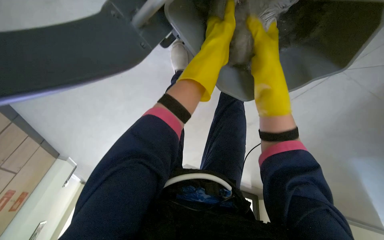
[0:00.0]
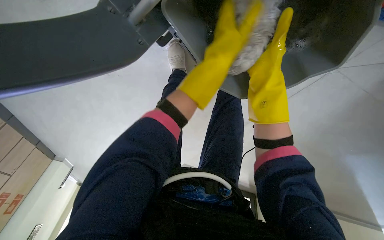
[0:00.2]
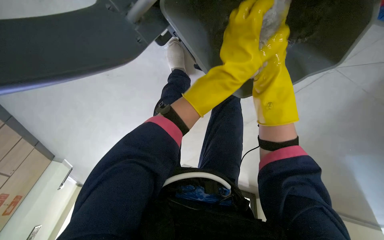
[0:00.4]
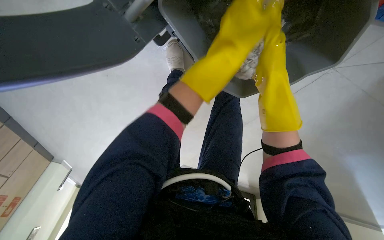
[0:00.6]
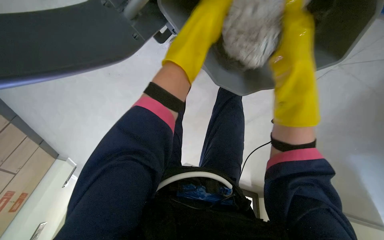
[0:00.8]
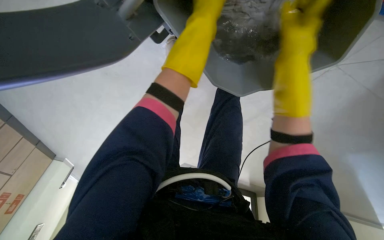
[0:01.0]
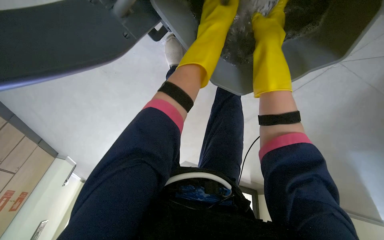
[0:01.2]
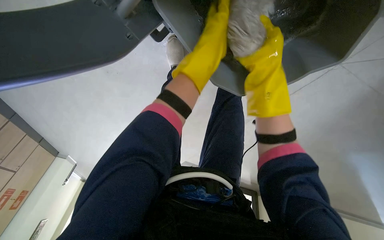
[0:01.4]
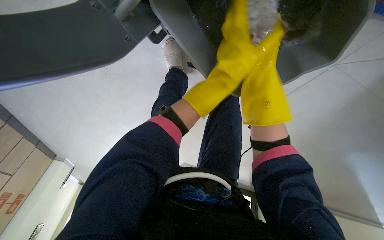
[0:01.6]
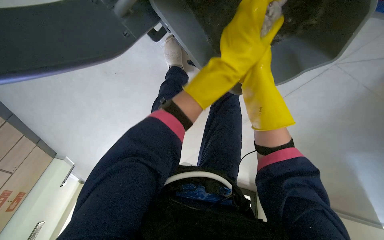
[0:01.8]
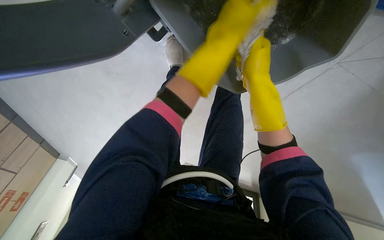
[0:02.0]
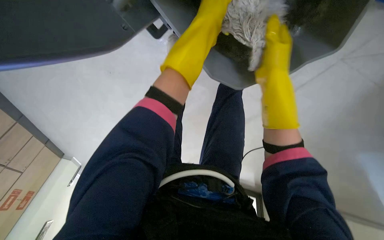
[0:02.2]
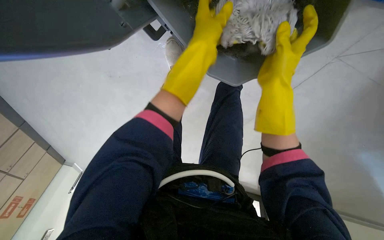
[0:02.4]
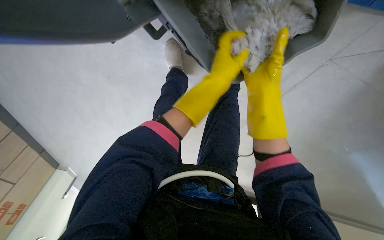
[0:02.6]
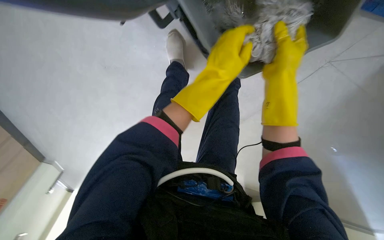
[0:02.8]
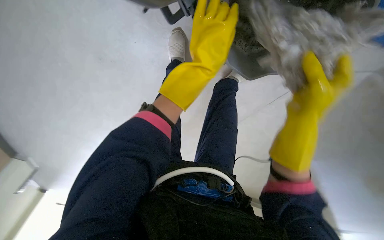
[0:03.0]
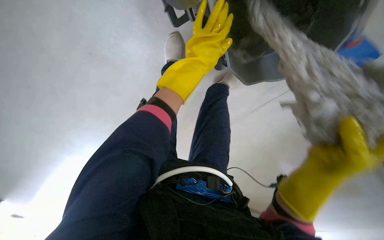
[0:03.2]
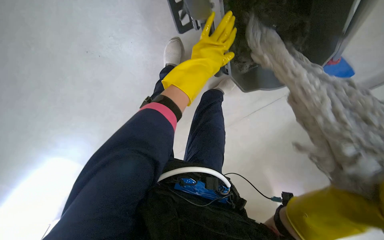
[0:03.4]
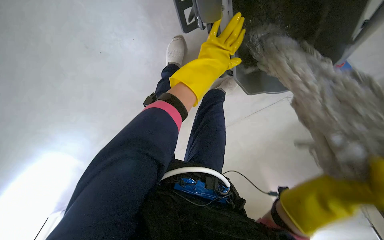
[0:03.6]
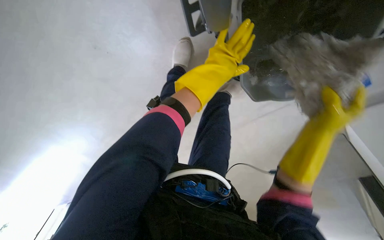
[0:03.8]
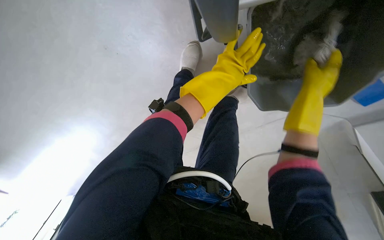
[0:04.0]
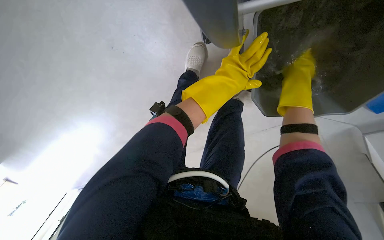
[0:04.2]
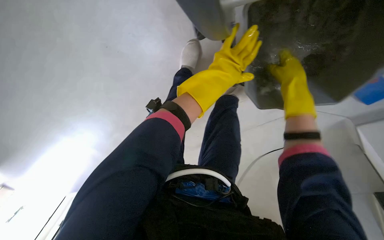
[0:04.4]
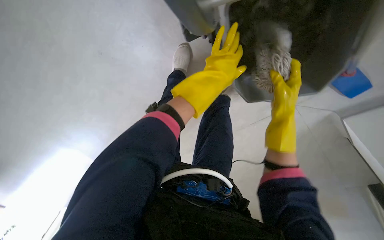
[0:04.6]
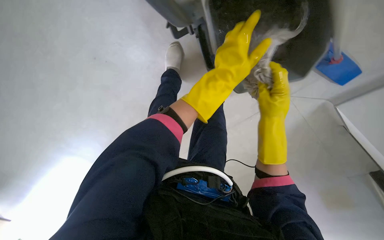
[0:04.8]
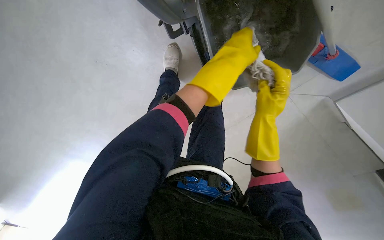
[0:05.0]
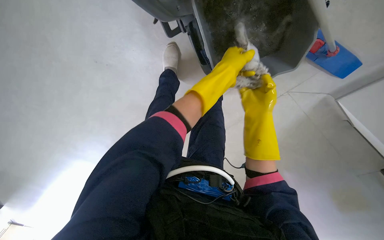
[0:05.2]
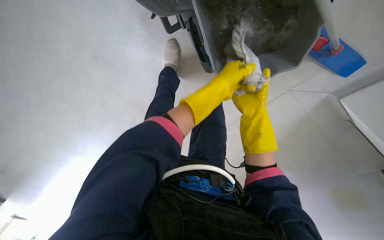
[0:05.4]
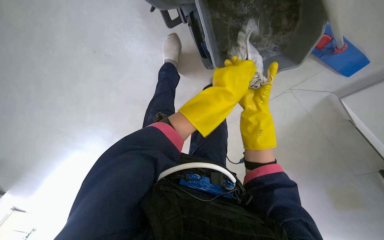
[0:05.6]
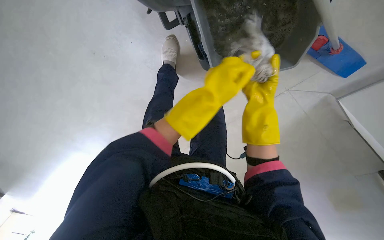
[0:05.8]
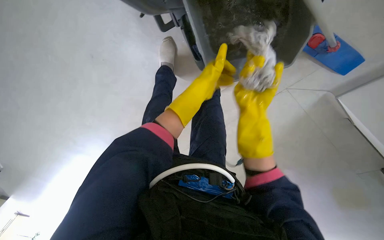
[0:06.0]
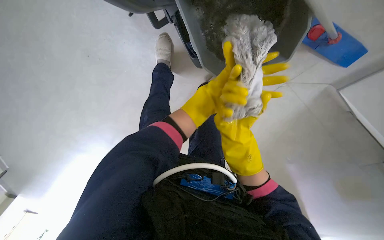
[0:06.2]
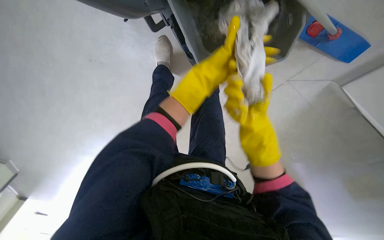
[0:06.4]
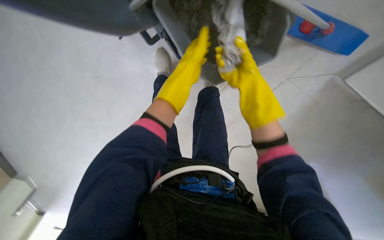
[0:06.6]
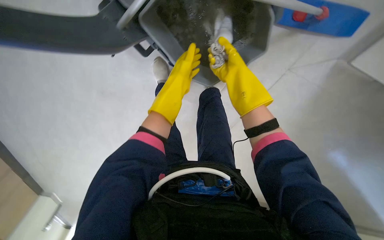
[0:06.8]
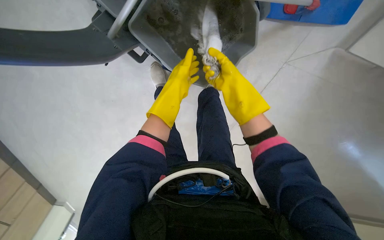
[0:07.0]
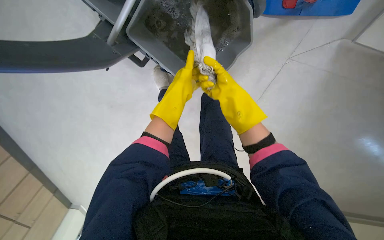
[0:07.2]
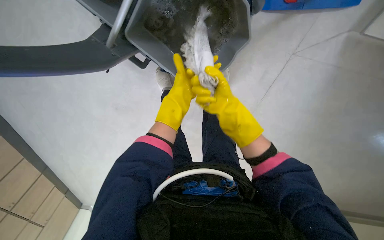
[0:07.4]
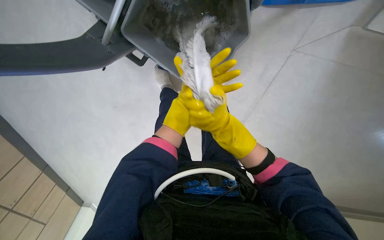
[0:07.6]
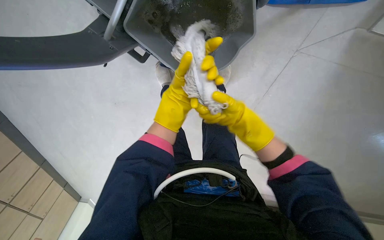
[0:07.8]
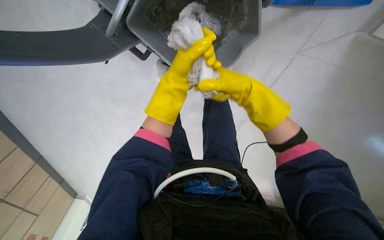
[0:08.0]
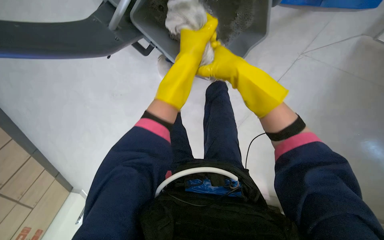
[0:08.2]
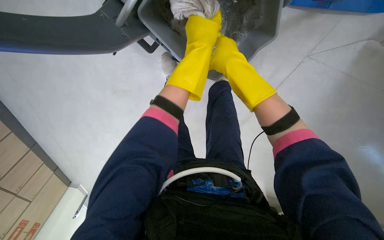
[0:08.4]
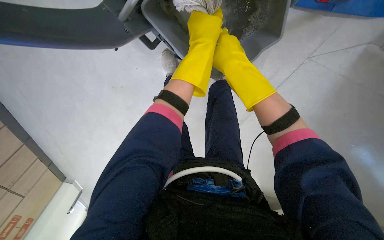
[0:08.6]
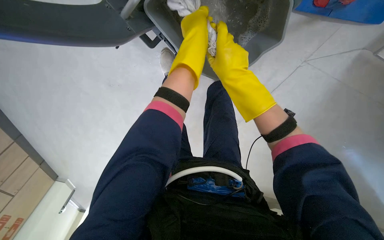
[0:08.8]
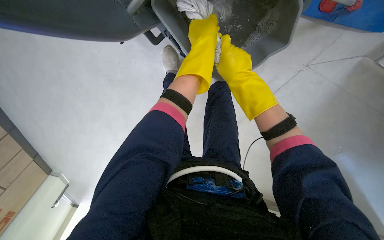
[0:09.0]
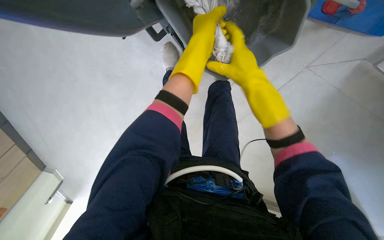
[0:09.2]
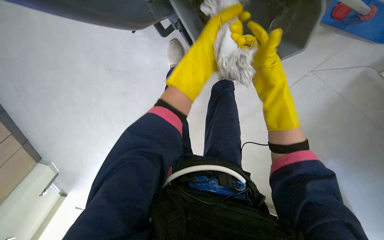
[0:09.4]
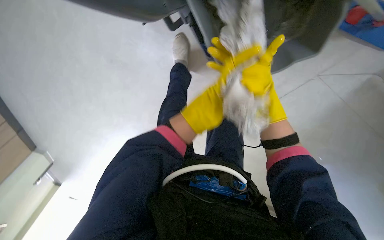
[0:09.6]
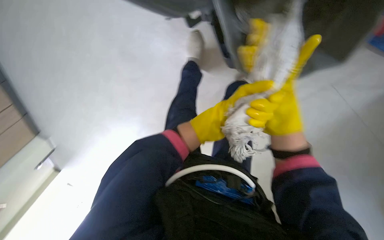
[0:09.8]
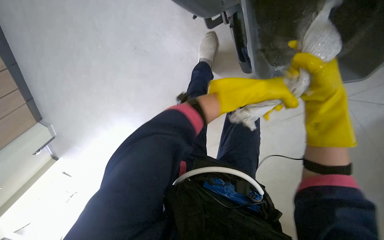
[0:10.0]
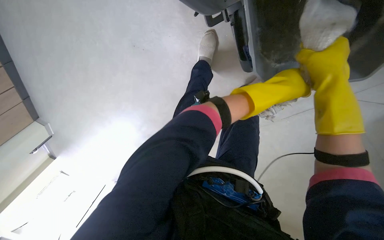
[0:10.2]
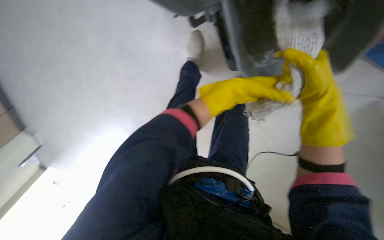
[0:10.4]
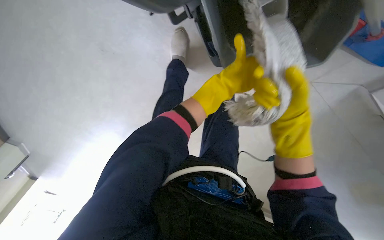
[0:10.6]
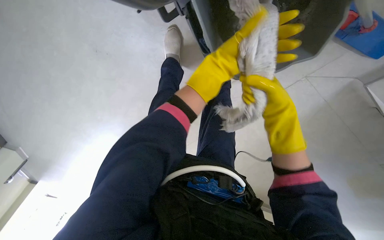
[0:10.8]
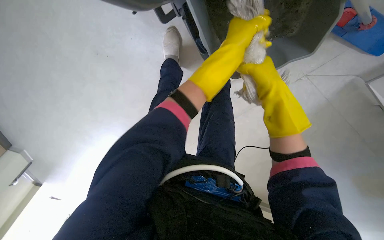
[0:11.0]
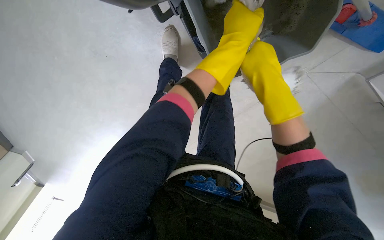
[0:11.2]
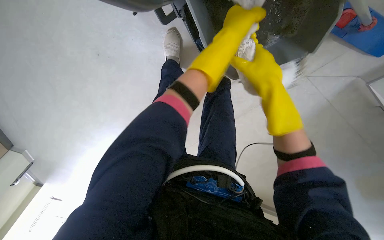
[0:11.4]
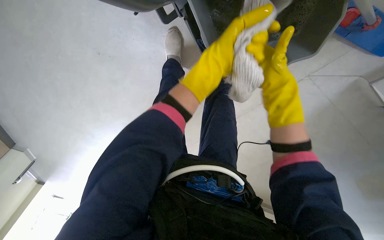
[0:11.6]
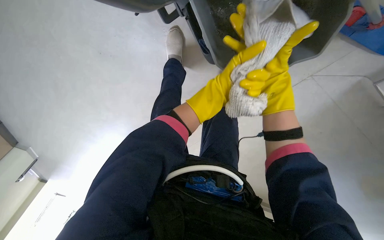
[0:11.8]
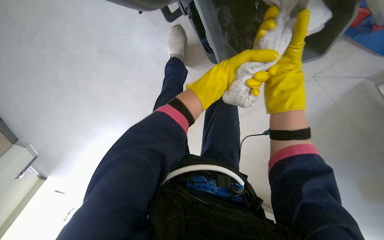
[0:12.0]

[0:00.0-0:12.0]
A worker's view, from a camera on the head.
Job: preparing cleaning supplies.
The whole recording: Changing mop head. The worker removes the dirty mop head and attaches a clean one.
0:01.6 to 0:03.0: The left hand moves nearer to the camera and to the left, approximately 25 cm.
0:06.0 to 0:07.6: The right hand swings up and down the picture, some 20 cm each way, with 2 reversals.
0:07.6 to 0:09.0: The right hand moves up the picture, roughly 10 cm.
0:09.0 to 0:10.4: The left hand is displaced farther from the camera by roughly 15 cm, and reaches roughly 20 cm down the picture, then returns.

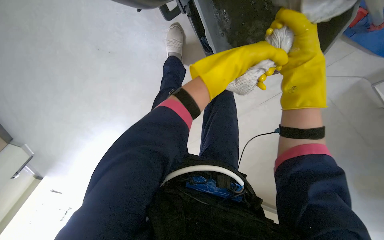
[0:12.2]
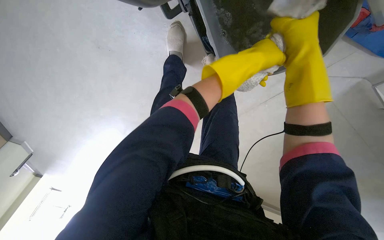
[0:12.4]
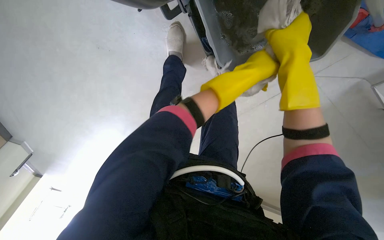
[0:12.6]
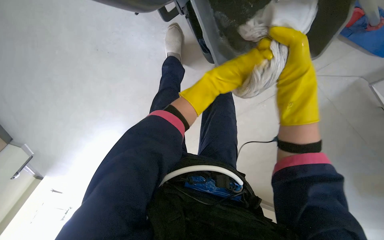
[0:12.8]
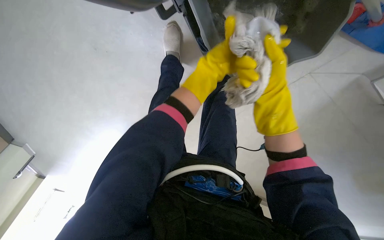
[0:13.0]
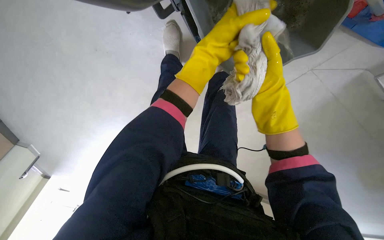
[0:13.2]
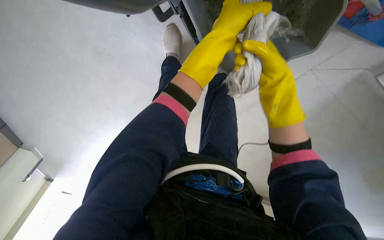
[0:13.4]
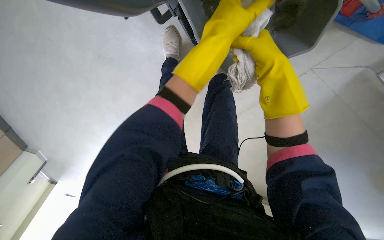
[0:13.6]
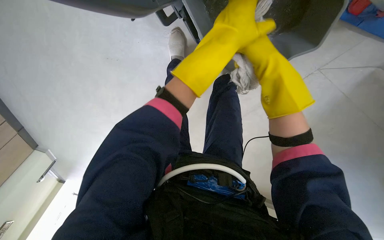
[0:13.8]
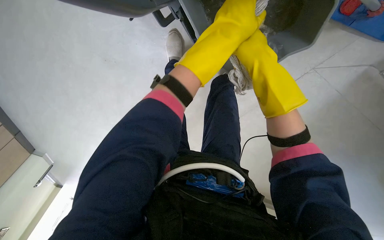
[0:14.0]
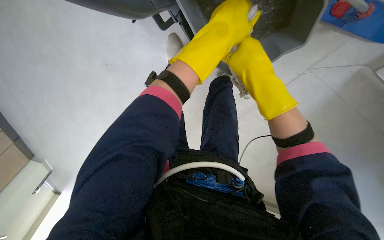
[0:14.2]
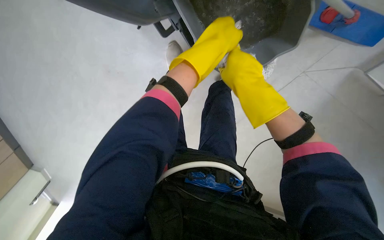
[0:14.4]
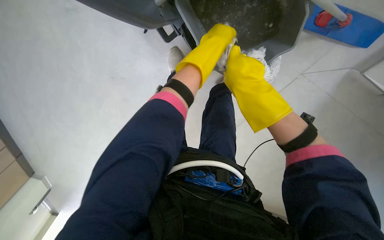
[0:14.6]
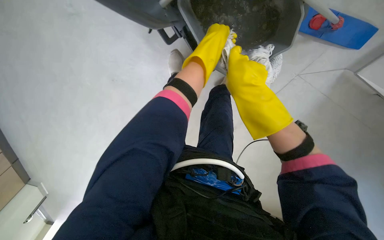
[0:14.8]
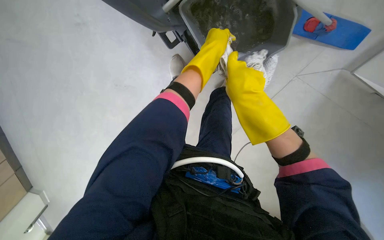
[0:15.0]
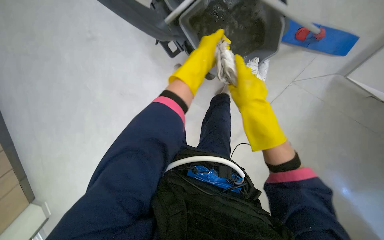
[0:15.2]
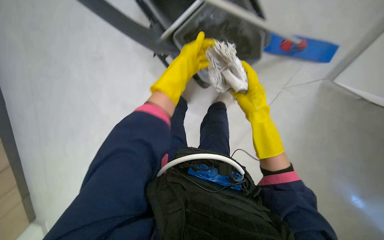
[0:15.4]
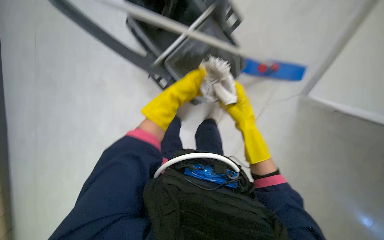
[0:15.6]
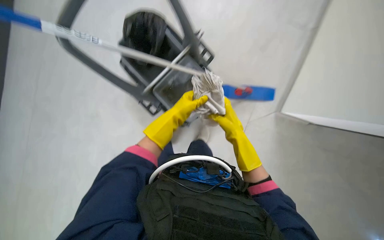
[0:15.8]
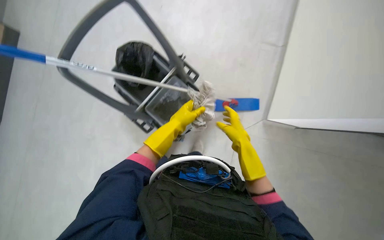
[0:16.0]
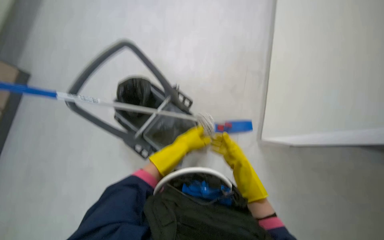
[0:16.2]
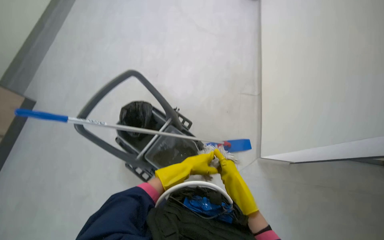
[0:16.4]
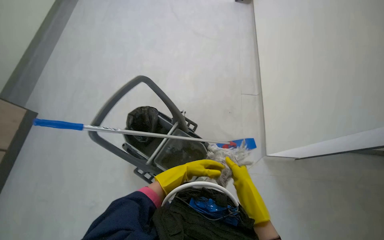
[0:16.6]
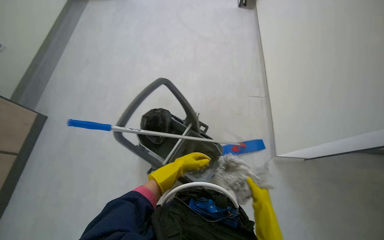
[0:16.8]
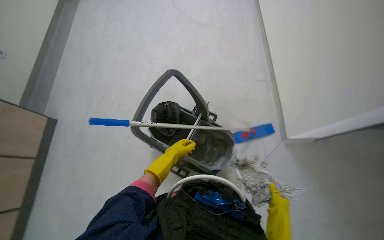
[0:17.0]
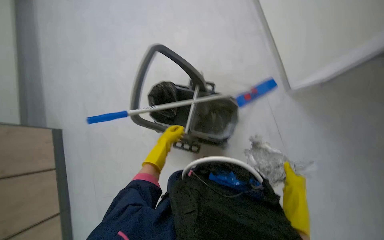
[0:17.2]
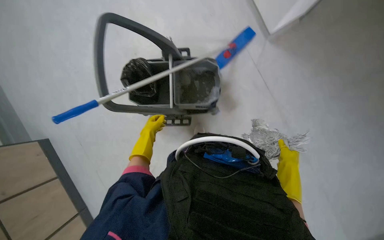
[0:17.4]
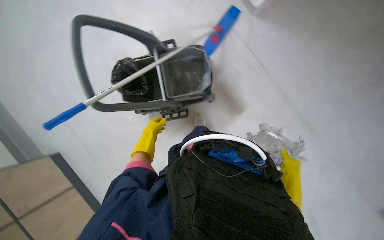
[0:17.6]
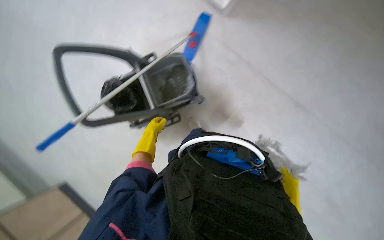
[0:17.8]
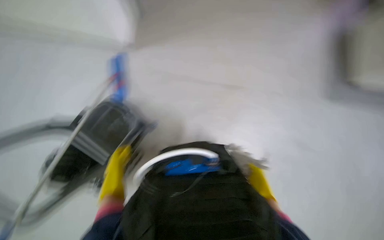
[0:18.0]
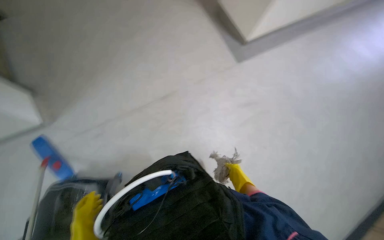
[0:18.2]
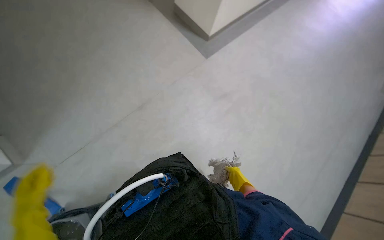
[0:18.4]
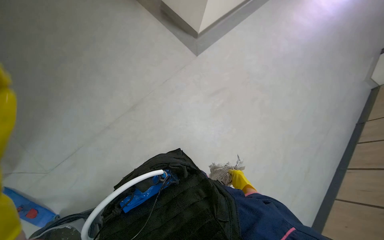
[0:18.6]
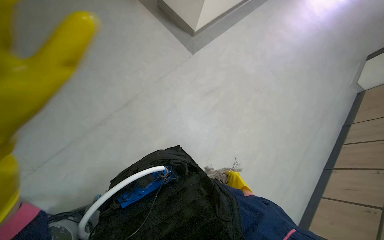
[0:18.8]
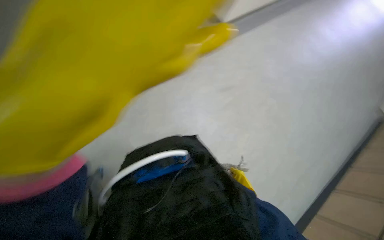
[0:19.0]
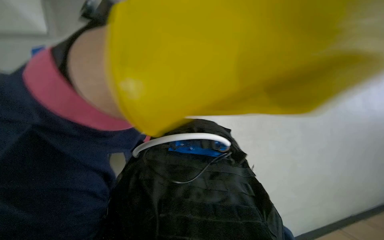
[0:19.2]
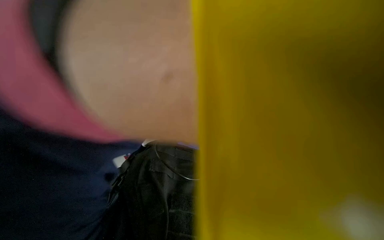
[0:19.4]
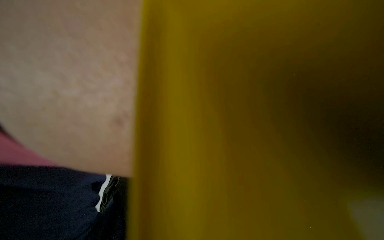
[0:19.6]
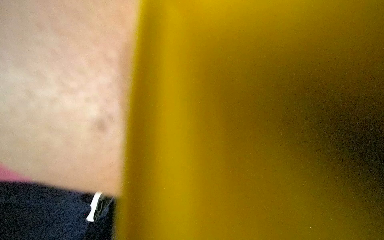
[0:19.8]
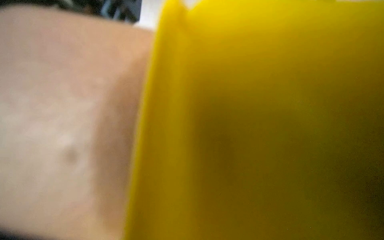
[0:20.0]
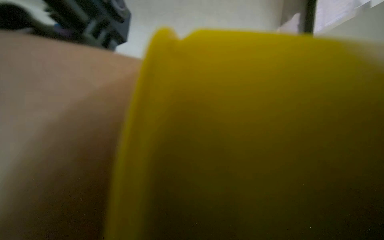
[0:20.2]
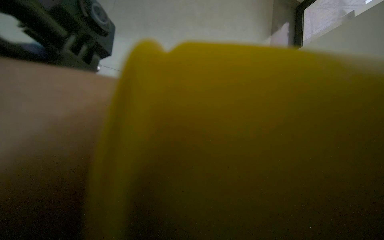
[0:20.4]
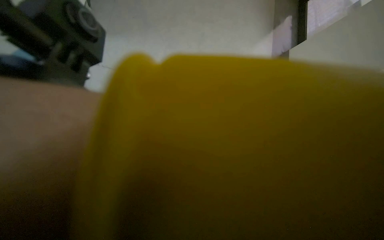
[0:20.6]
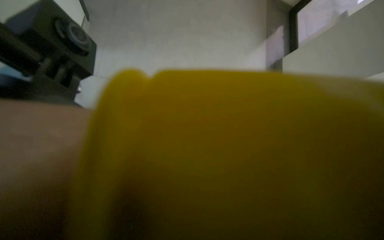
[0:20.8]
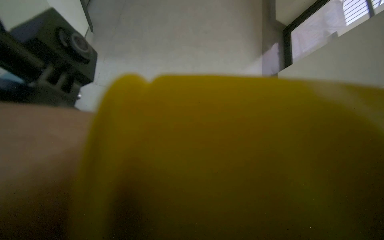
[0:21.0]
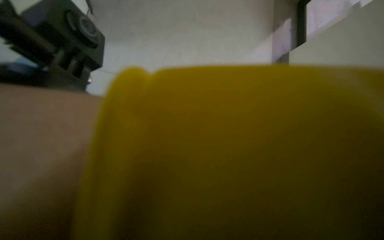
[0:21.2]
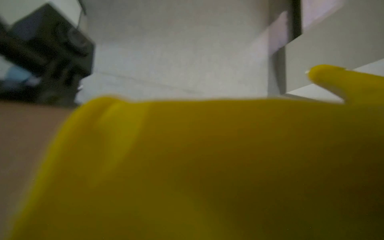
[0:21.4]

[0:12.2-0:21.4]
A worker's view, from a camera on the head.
Job: preparing cleaning supplies.
The whole recording: Changing mop head. The worker removes the dirty mop head and attaches a clean one.
0:12.2 to 0:13.8: The left hand travels farther from the camera and back again, some 10 cm each way.
0:13.8 to 0:15.2: The view tilts about 15 degrees upward.
0:15.2 to 0:16.8: The wearer moves approximately 40 cm. The view tips upward by about 50 degrees.
